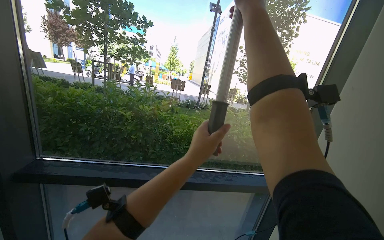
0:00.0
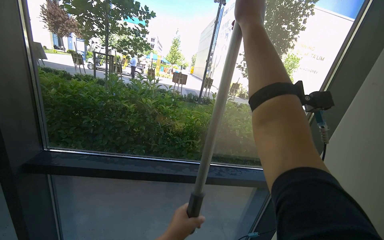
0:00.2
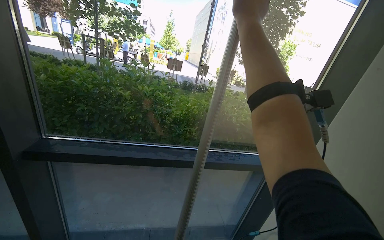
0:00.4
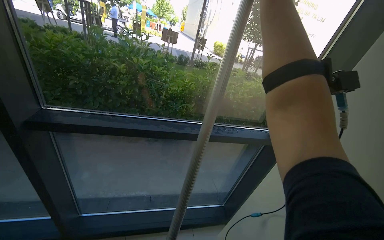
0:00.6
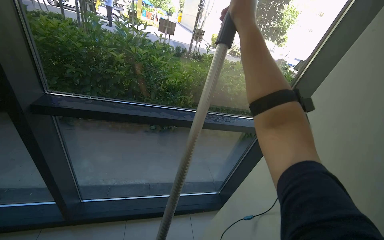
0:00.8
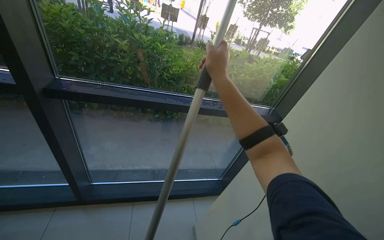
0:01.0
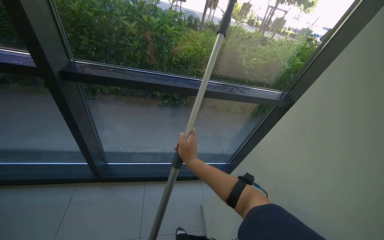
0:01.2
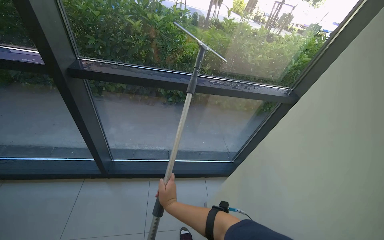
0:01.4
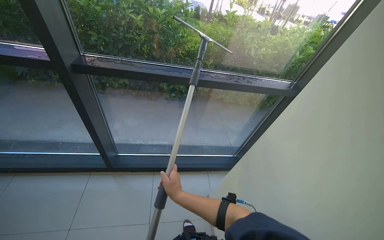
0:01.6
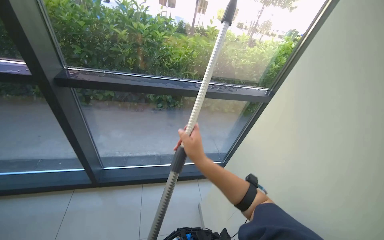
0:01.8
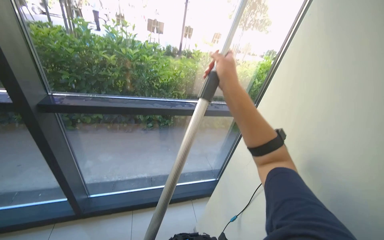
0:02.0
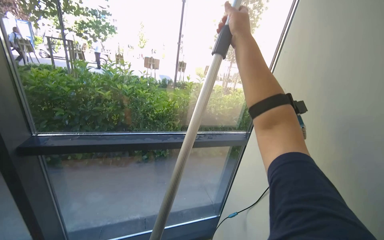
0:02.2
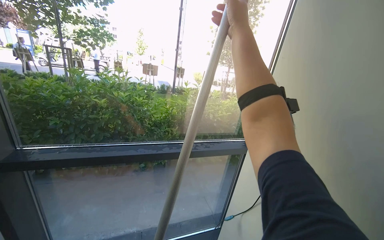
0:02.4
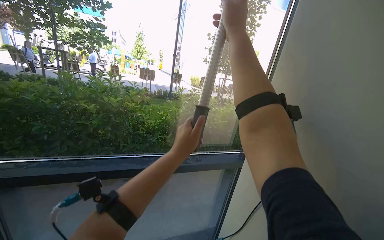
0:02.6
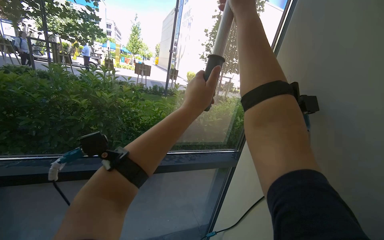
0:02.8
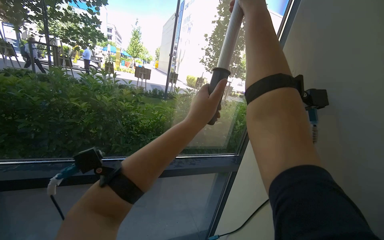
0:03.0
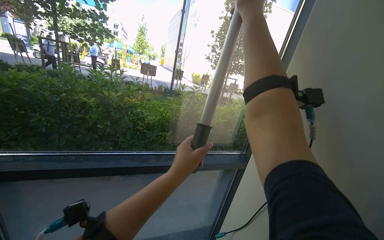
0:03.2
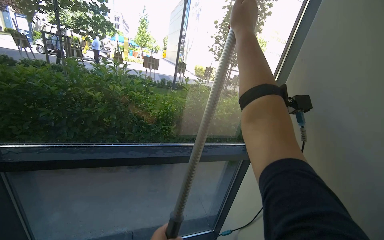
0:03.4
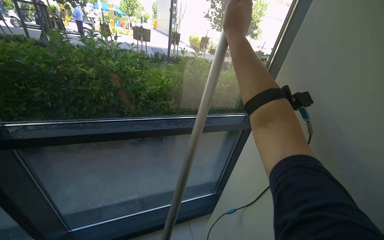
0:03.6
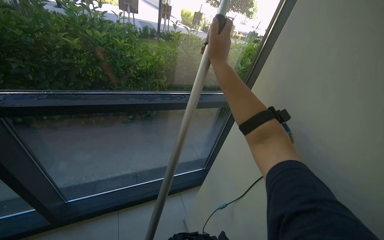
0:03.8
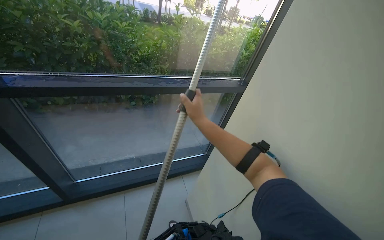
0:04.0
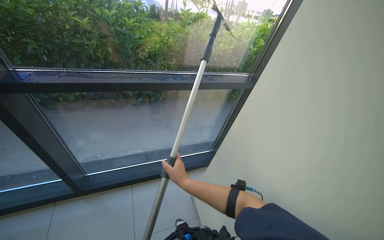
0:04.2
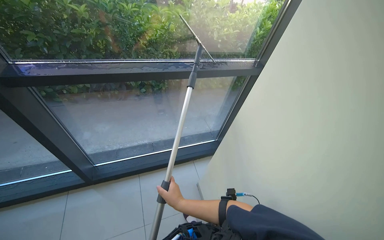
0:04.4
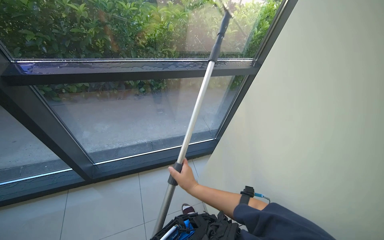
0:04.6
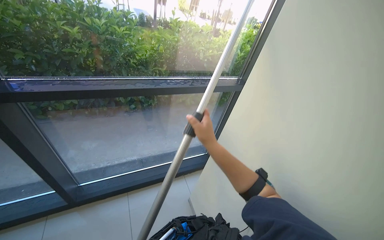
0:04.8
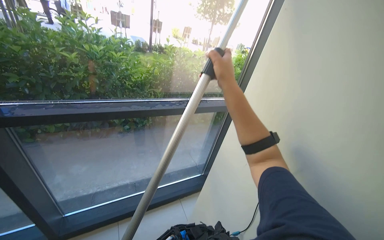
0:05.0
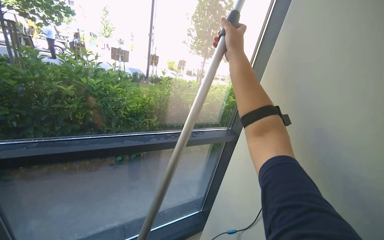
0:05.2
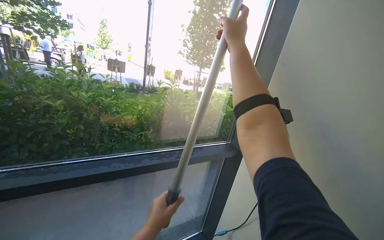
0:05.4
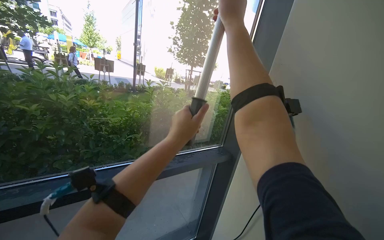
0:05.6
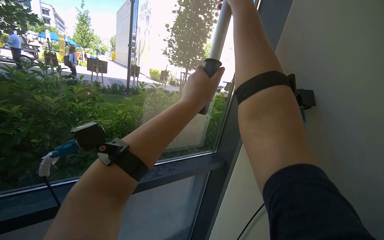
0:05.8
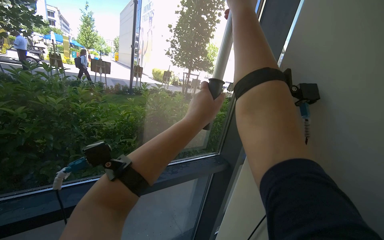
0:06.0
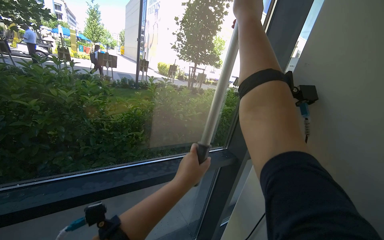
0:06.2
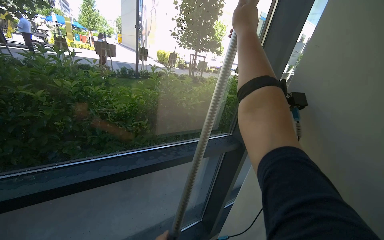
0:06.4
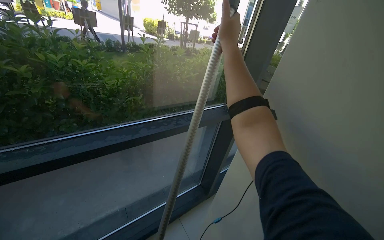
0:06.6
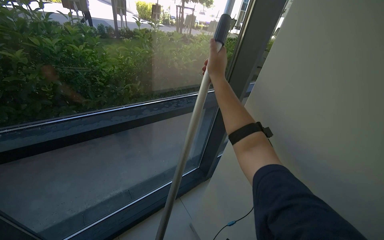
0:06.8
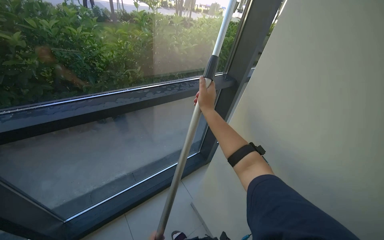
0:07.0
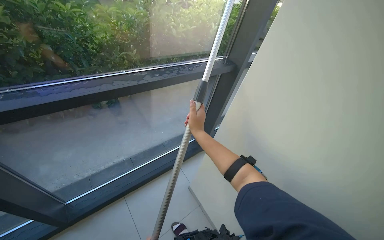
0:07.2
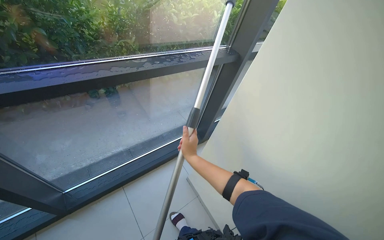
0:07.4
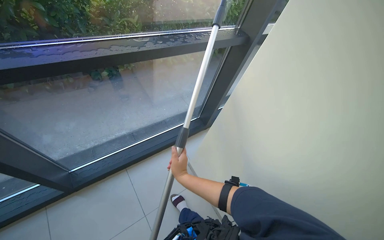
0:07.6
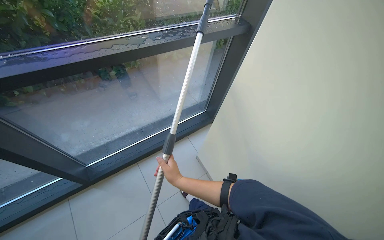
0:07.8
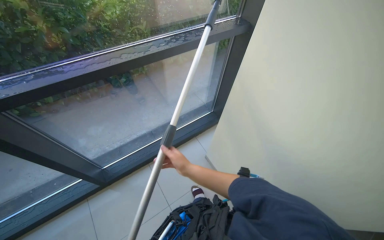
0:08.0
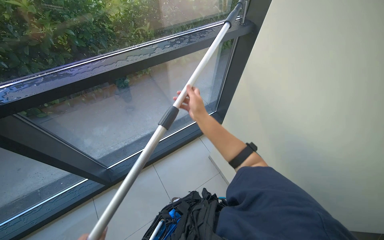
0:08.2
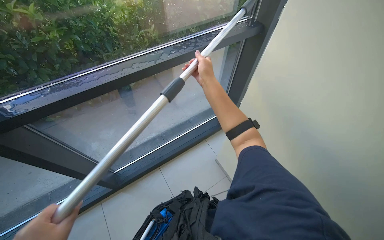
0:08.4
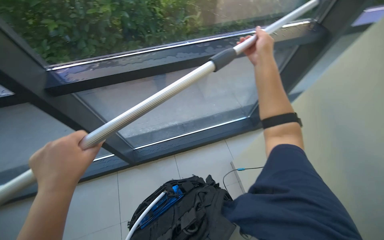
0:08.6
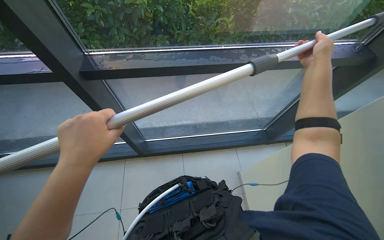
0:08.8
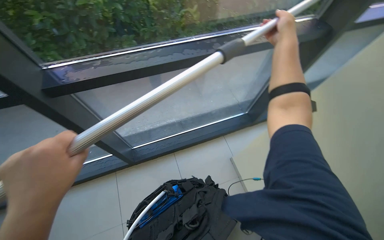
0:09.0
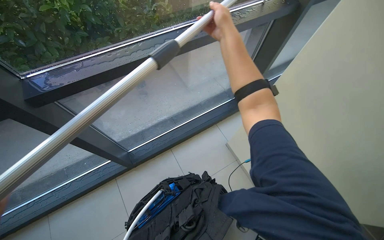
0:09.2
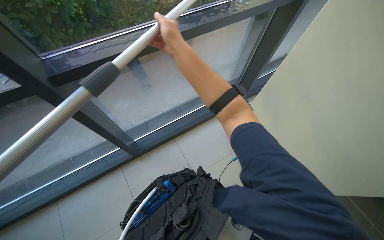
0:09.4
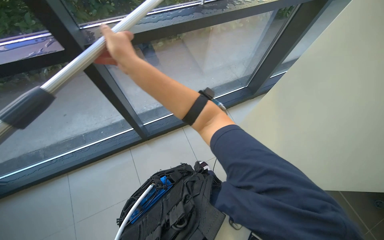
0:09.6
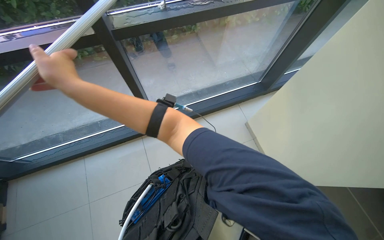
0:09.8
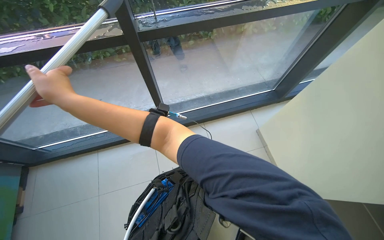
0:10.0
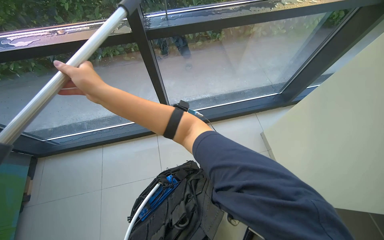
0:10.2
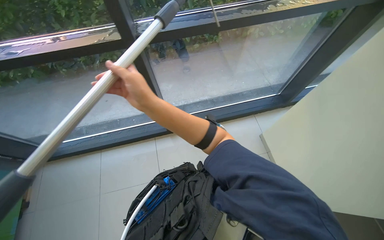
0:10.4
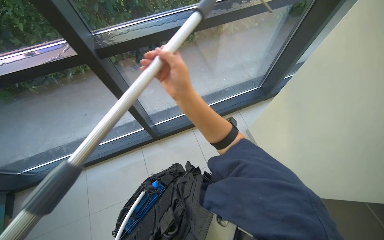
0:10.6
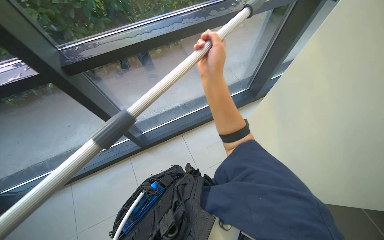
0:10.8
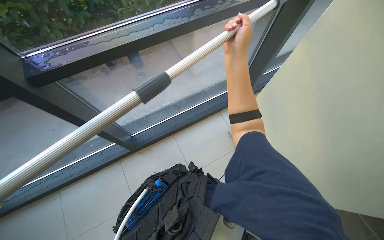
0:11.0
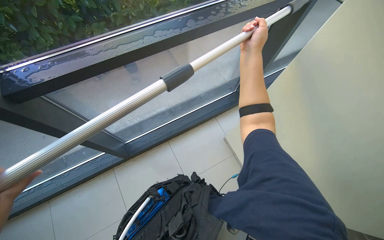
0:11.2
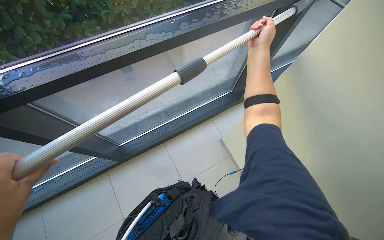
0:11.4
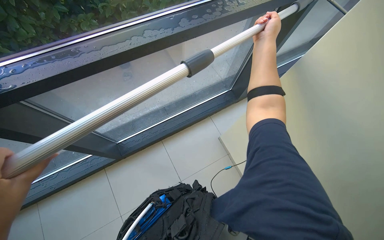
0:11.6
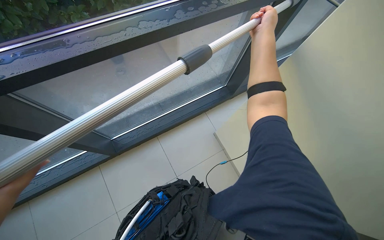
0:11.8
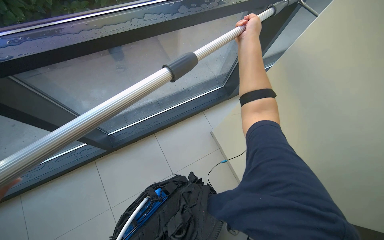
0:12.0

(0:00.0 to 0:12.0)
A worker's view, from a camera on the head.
Job: cleaning windows.
The whole recording: Cleaning glass panels with squeegee. The worker cleans the glass panels using a squeegee attached to a long pole.
0:00.0 - 0:01.6: The wearer looks about 30 degrees further downward.
0:01.6 - 0:03.0: The view tilts about 25 degrees upward.
0:03.0 - 0:04.4: The camera pitches downward, by approximately 30 degrees. The right hand is displaced down the picture by about 80 cm.
0:04.4 - 0:06.0: The view tips upward by some 30 degrees.
0:06.0 - 0:07.6: The view tilts roughly 35 degrees downward. The right hand heads down the picture, covering about 90 cm.
0:07.6 - 0:09.0: The camera is aimed approximately 15 degrees further to the left.
0:09.0 - 0:10.4: The view tilts roughly 15 degrees downward. The right hand heads to the left and down the picture, covering about 40 cm.
0:10.4 - 0:12.0: The wearer's head swings approximately 20 degrees to the right. The right hand shifts some 80 cm to the right, up the picture and farther from the camera.

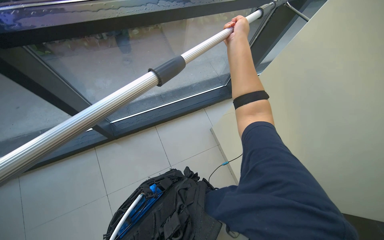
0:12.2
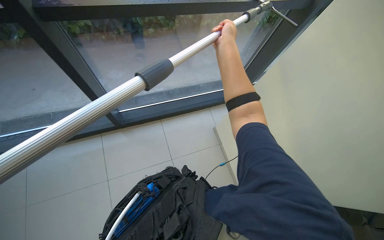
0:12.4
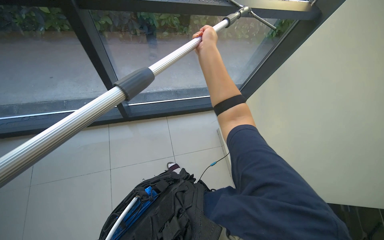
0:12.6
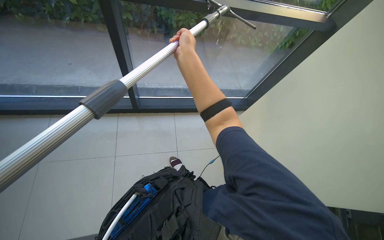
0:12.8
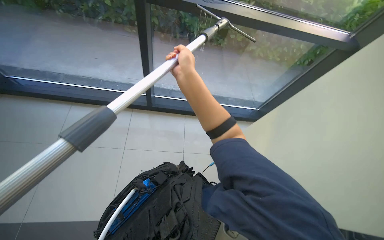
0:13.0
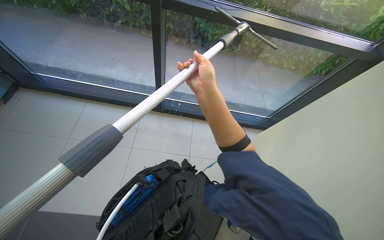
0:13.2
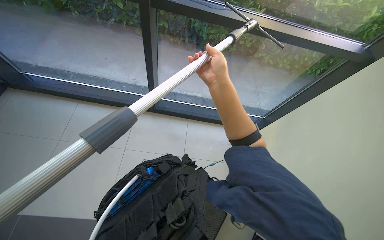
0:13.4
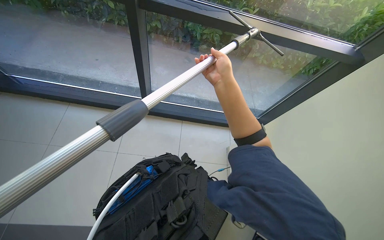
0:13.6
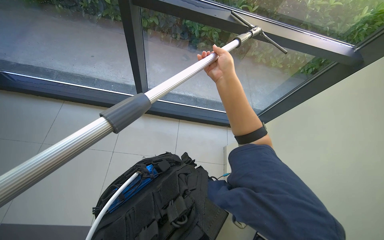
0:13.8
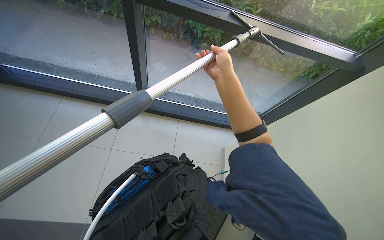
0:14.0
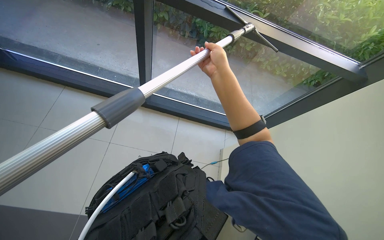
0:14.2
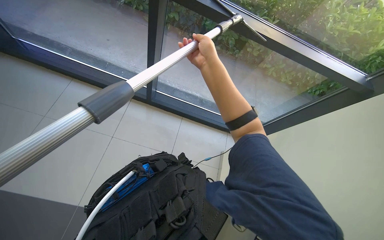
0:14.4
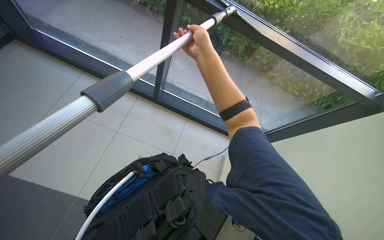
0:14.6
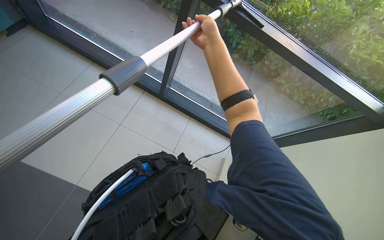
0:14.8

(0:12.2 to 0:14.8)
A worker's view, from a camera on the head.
Job: cleaning windows.
The whole recording: Cleaning glass panels with squeegee. The worker cleans the glass panels using a squeegee attached to a long pole.
0:12.2 - 0:13.4: The wearer looks some 25 degrees further to the left. The right hand is displaced down the picture, nearer to the camera and to the left by some 35 cm.
0:13.4 - 0:14.8: The right hand is displaced up the picture by some 15 cm.

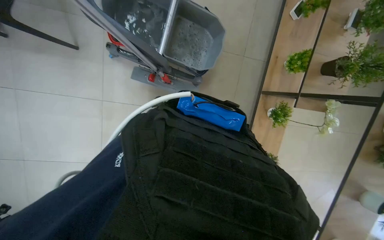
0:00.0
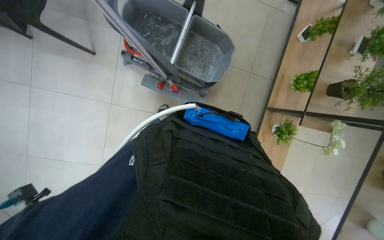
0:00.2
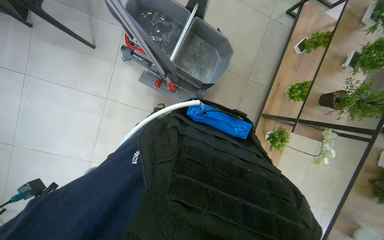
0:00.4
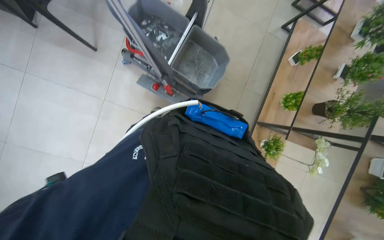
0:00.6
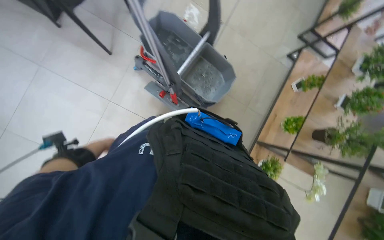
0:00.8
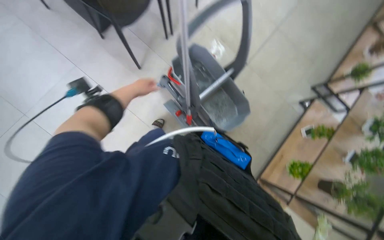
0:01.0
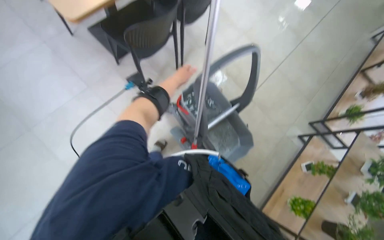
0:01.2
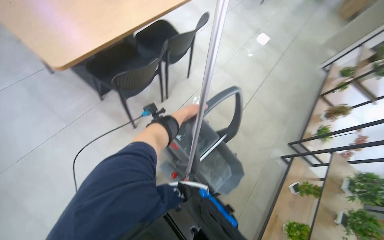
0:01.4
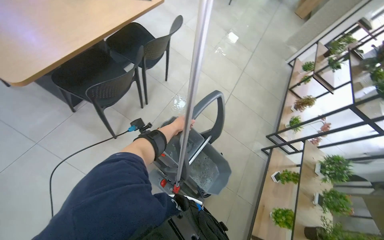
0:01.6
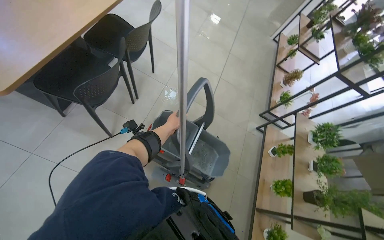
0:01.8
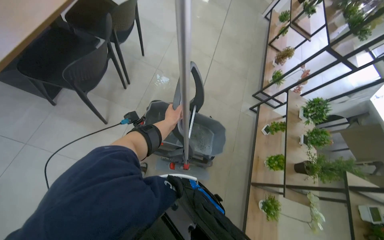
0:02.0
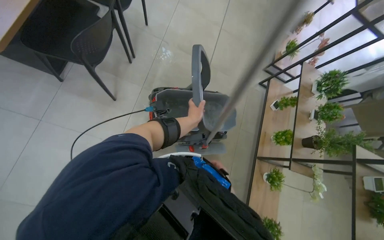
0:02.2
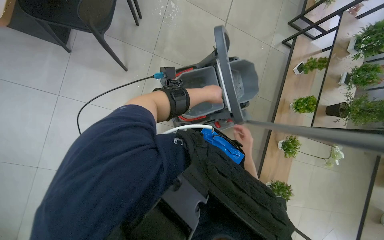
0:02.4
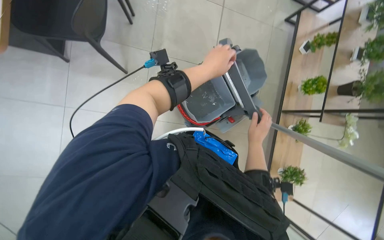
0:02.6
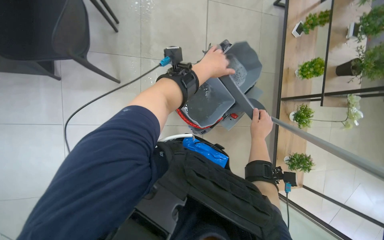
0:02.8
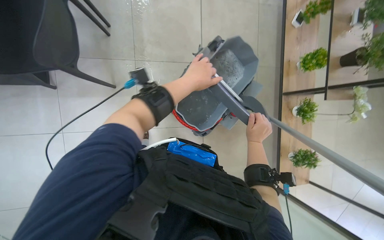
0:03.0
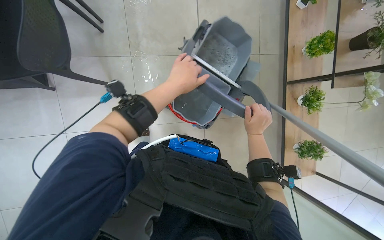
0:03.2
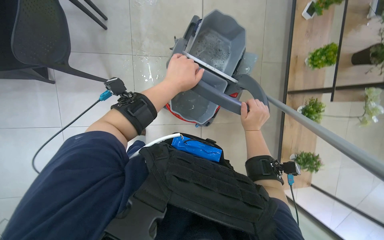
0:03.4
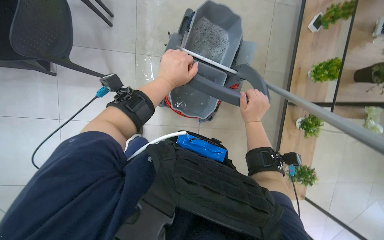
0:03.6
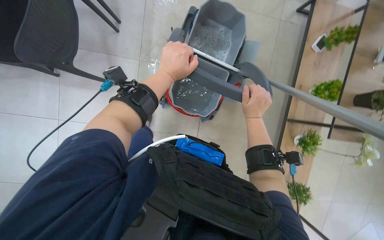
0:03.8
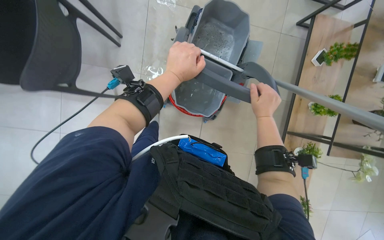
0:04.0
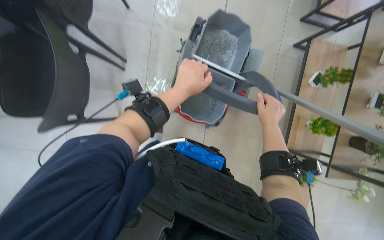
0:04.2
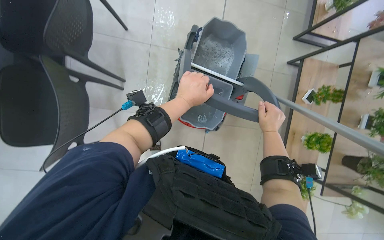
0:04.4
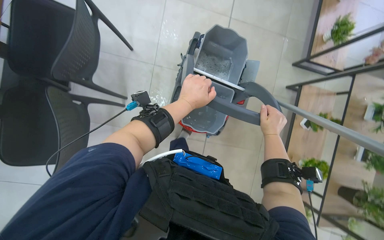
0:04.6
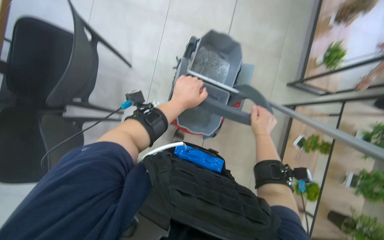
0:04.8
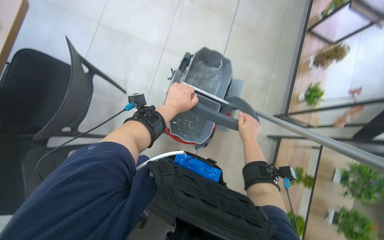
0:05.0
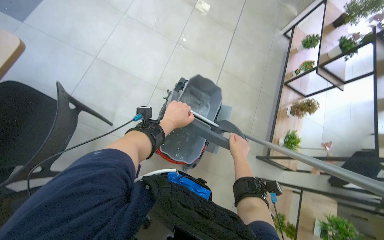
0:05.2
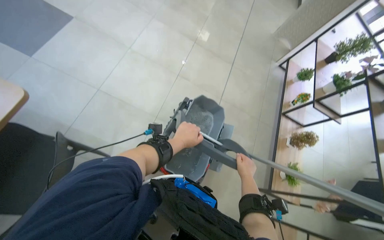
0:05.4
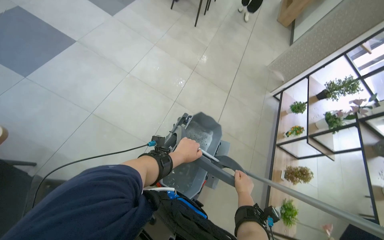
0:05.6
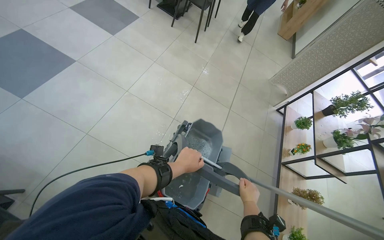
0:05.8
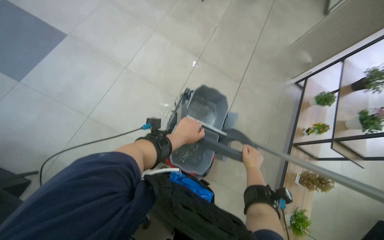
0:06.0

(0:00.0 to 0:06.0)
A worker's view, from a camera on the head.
Job: preparing cleaning supplies.
The whole recording: Wringing mop. The worker wrings a mop in the bucket.
0:00.0 - 0:01.6: The view swings roughly 15 degrees to the right. The wearer looks some 40 degrees further upward.
0:01.6 - 0:03.0: The view tilts some 35 degrees downward. The scene turns some 30 degrees counterclockwise in the picture.
0:03.0 - 0:04.4: The view tilts approximately 15 degrees upward.
